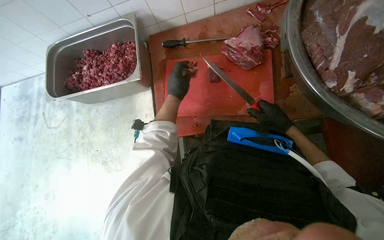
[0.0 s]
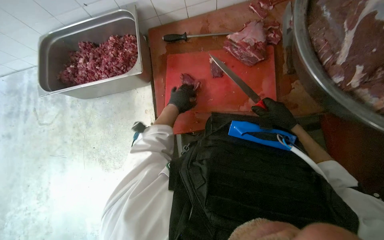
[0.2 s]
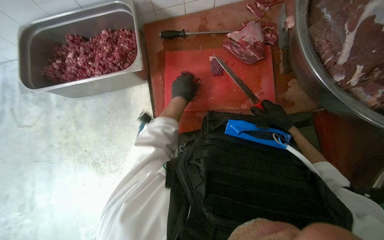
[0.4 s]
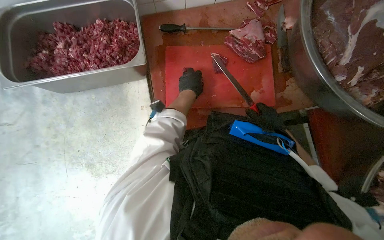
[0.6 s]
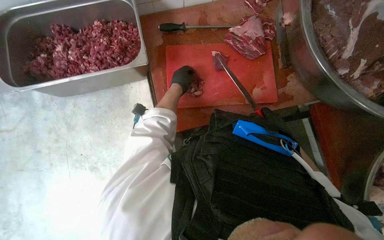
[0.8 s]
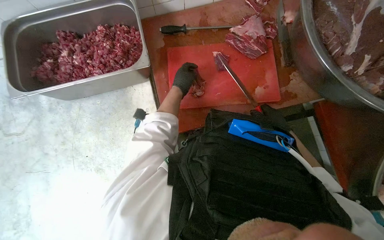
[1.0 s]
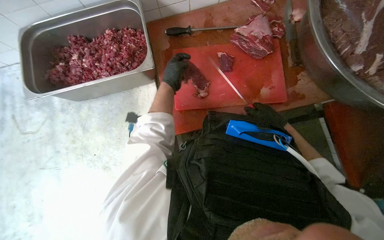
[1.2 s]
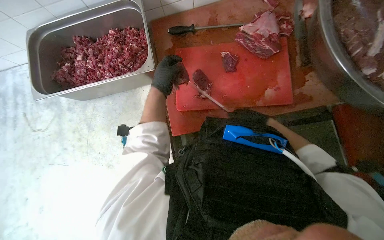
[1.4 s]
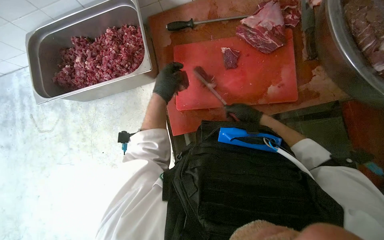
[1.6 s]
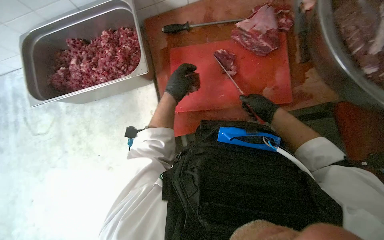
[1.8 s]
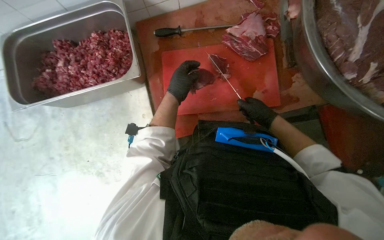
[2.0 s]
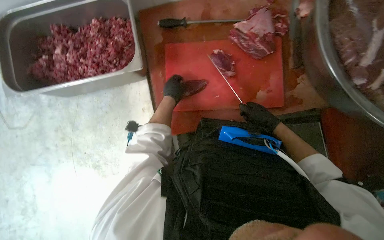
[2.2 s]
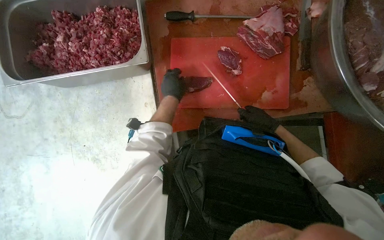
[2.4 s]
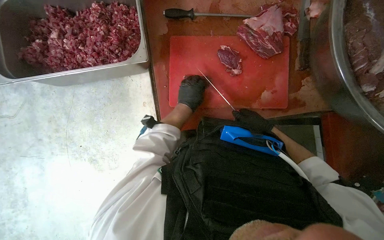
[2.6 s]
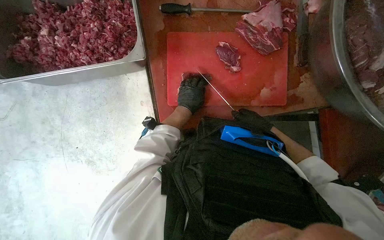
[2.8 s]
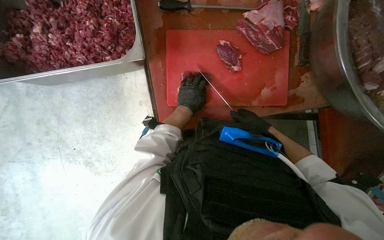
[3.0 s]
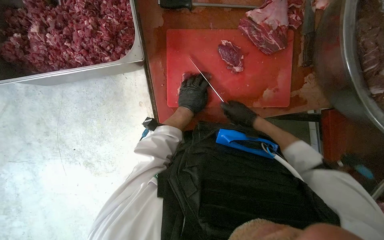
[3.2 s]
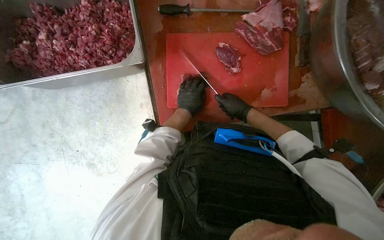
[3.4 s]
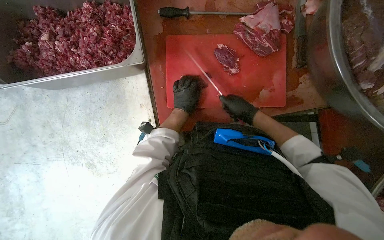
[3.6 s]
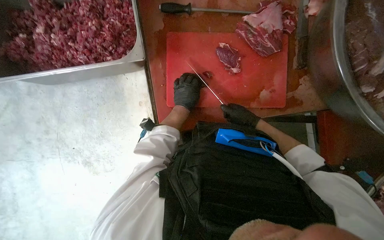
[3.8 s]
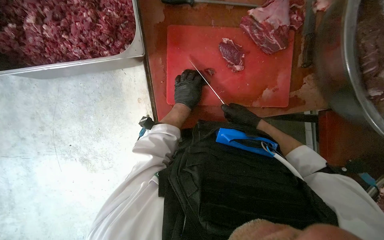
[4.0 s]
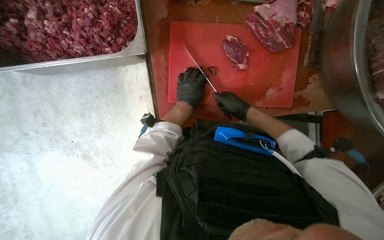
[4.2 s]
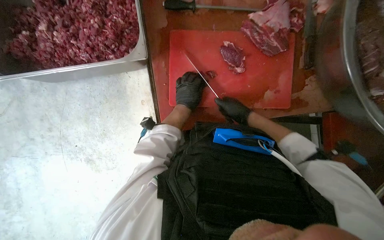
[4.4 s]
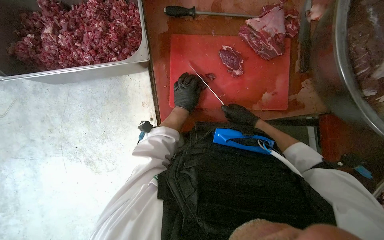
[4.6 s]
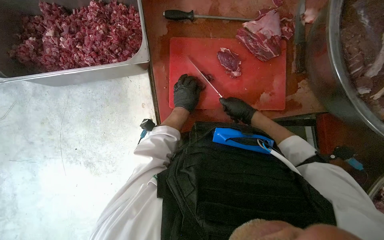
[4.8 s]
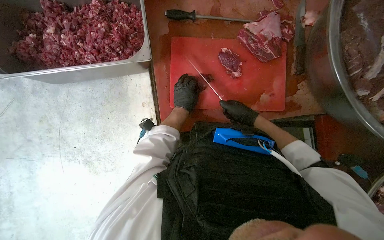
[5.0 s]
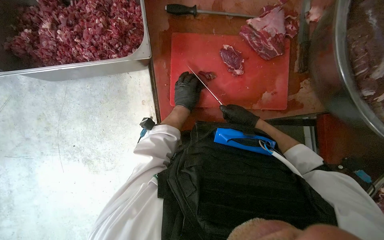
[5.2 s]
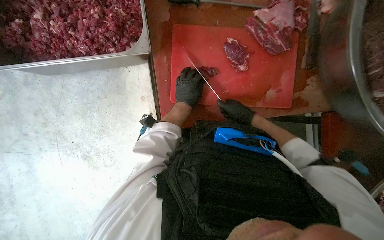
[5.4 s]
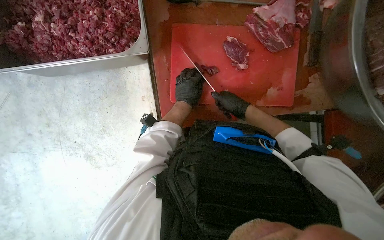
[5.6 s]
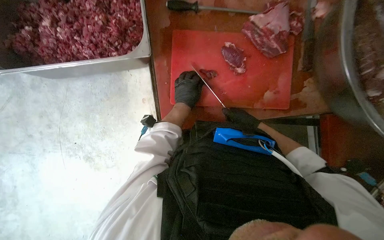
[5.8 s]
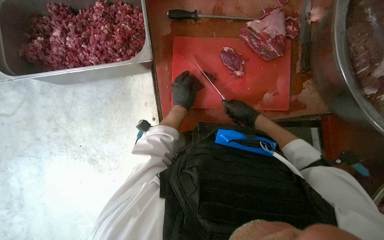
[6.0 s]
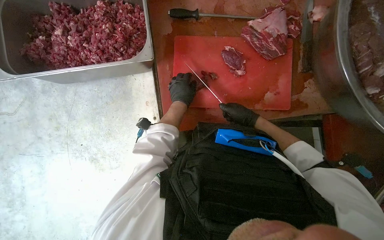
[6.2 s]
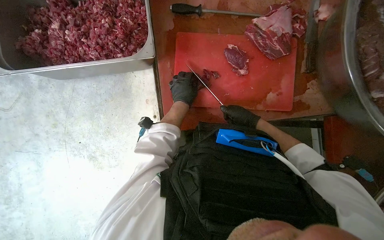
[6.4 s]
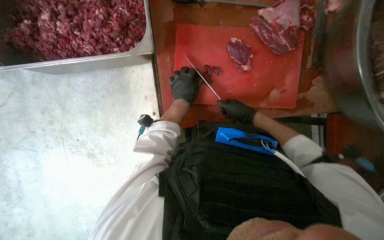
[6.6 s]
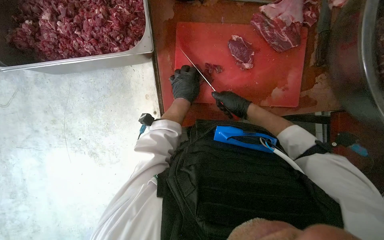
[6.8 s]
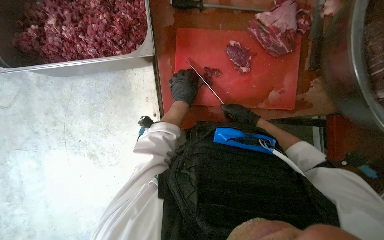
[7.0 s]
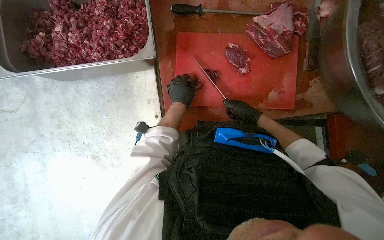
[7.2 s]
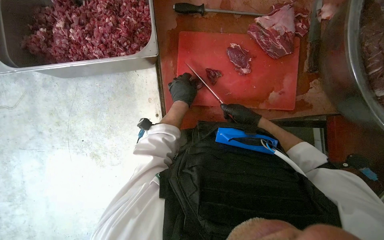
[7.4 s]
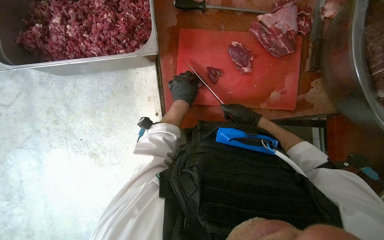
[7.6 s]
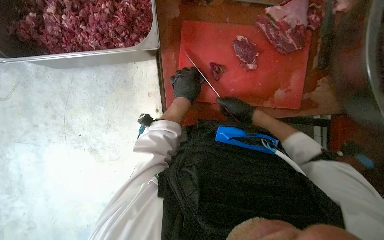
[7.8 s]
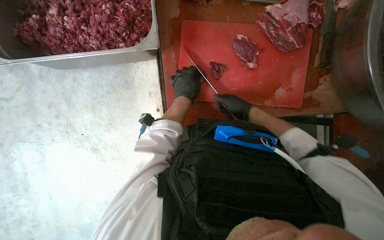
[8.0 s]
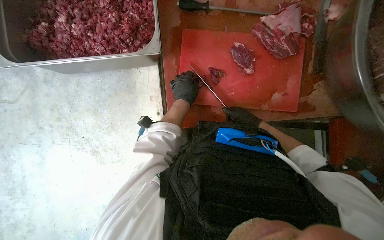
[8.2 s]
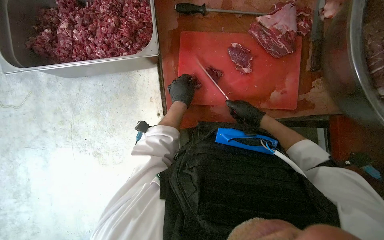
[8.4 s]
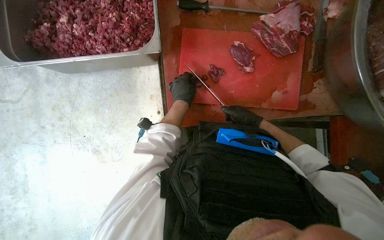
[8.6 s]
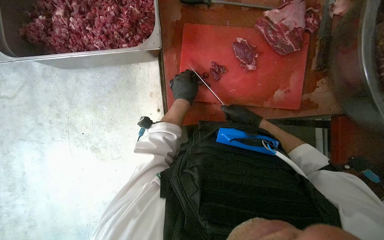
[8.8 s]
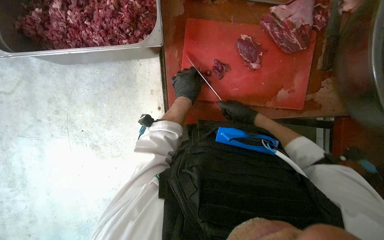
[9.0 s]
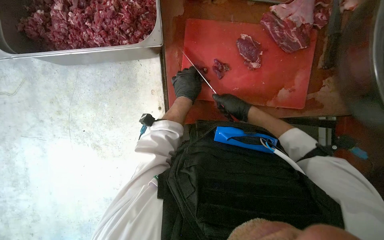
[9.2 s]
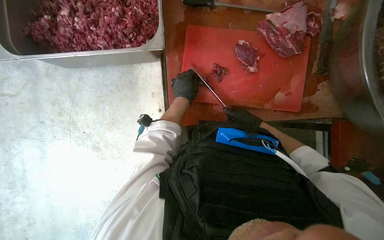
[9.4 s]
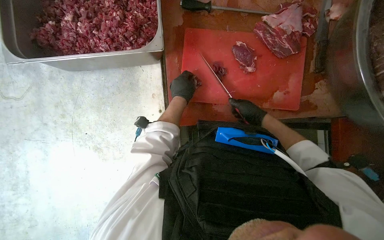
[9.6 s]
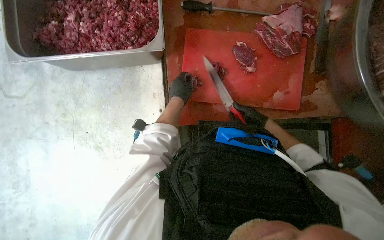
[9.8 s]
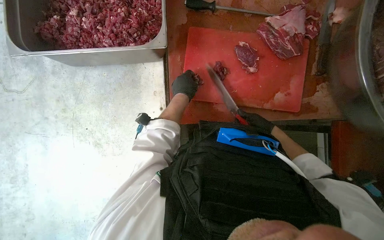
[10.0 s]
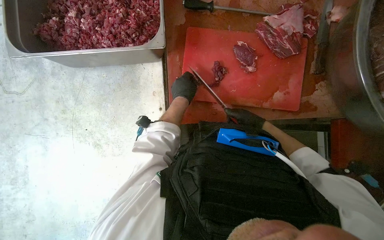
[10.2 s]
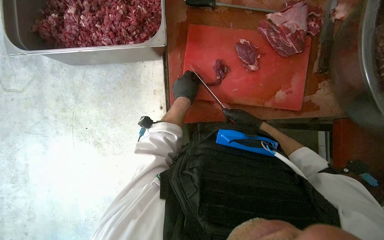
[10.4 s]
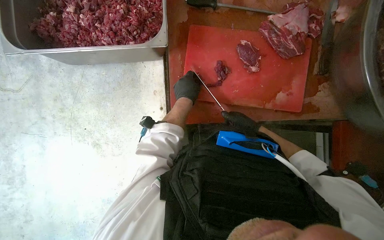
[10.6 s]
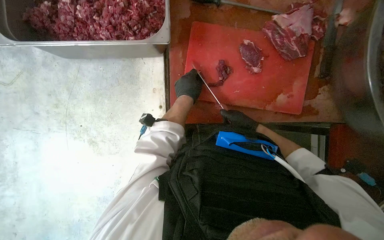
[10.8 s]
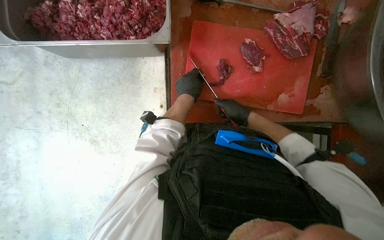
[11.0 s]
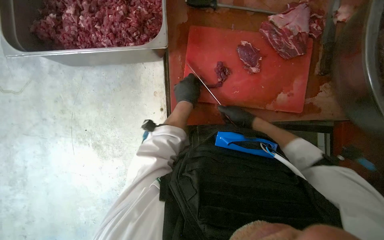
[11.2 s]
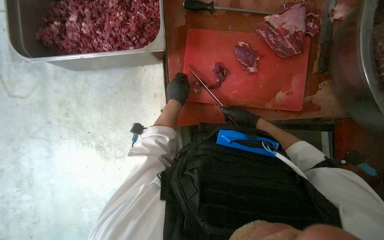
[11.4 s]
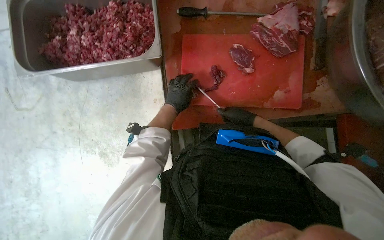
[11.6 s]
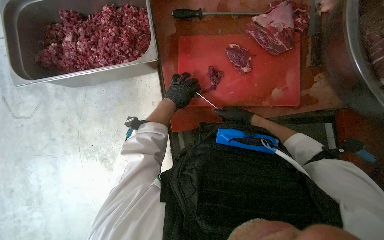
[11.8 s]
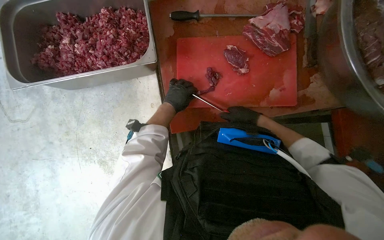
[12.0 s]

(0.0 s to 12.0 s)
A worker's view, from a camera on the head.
Job: preparing food.
The whole recording: Cutting meat on a board. The worker cuts pieces of meat on a red chopping board with a knife.
0.0 s - 1.6 s: The right hand shifts about 15 cm to the left.
1.6 s - 3.0 s: The left hand shifts roughly 15 cm farther from the camera and to the right.
3.0 s - 4.4 s: The right hand moves to the left, about 10 cm.
4.4 s - 9.0 s: The hands are busy where they are.
10.4 s - 12.0 s: The hands are busy where they are.

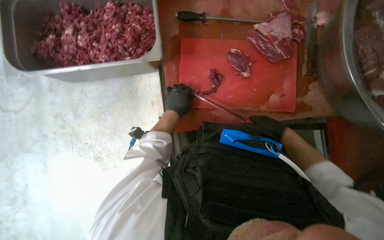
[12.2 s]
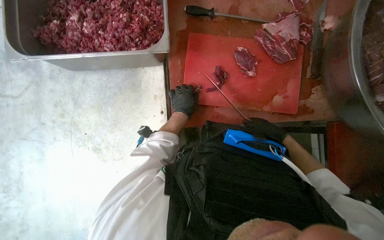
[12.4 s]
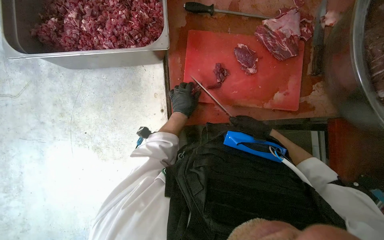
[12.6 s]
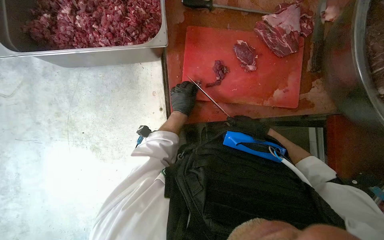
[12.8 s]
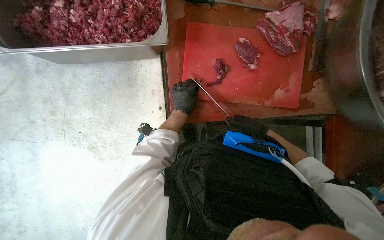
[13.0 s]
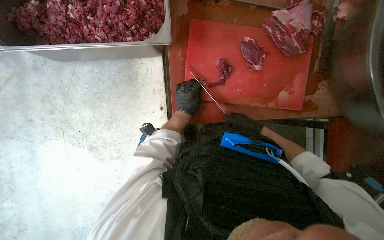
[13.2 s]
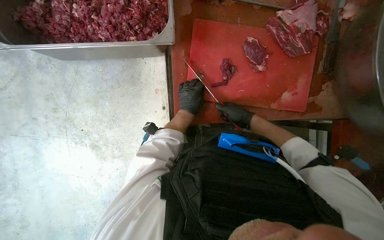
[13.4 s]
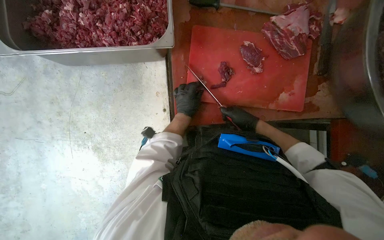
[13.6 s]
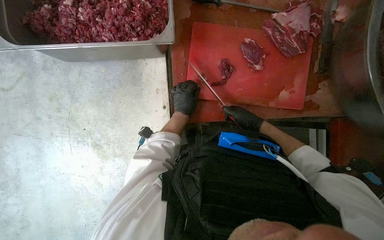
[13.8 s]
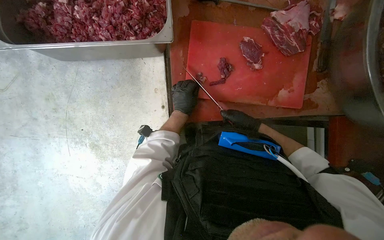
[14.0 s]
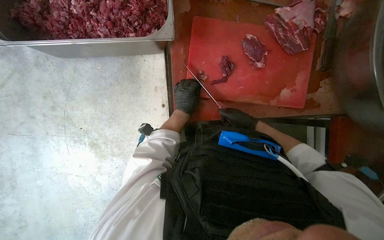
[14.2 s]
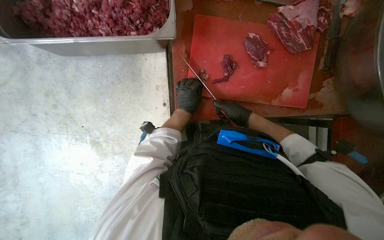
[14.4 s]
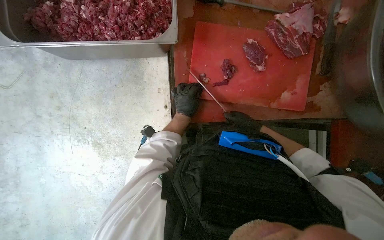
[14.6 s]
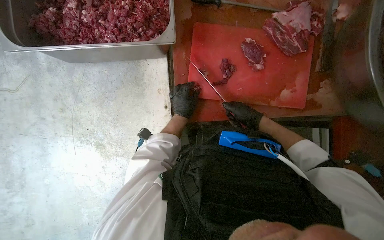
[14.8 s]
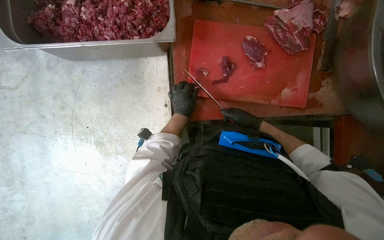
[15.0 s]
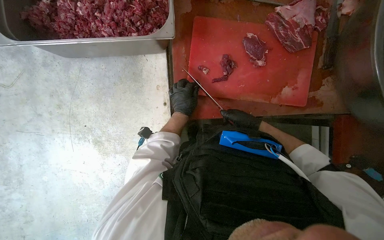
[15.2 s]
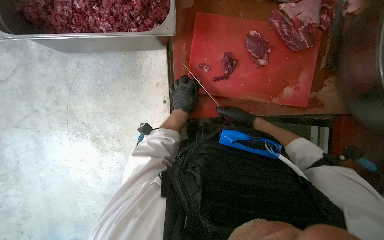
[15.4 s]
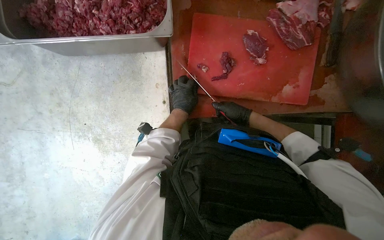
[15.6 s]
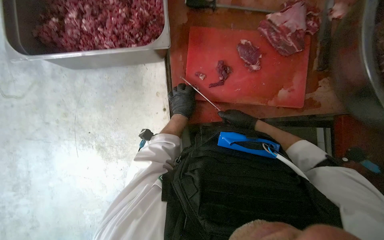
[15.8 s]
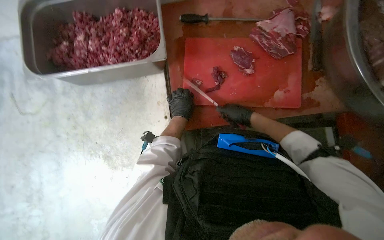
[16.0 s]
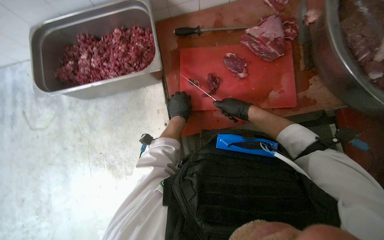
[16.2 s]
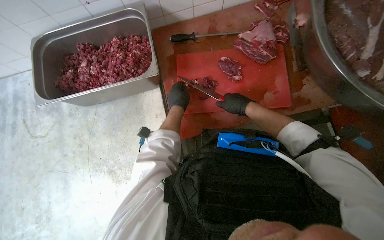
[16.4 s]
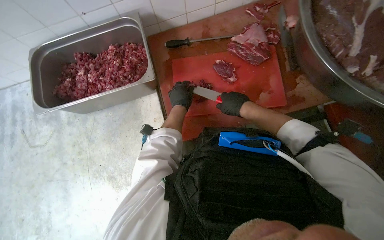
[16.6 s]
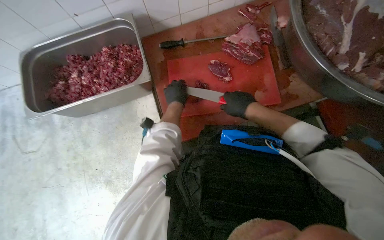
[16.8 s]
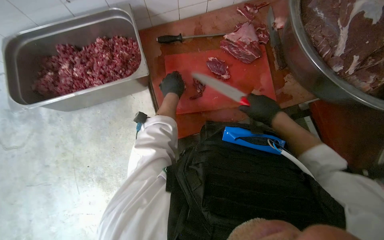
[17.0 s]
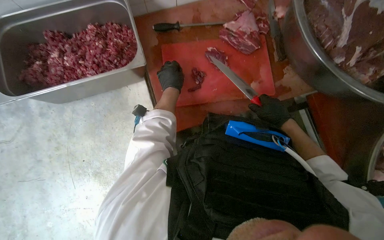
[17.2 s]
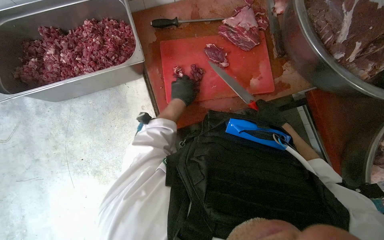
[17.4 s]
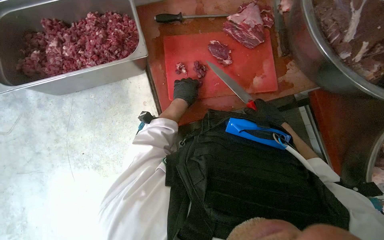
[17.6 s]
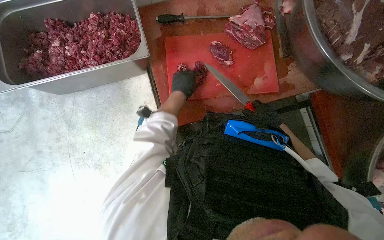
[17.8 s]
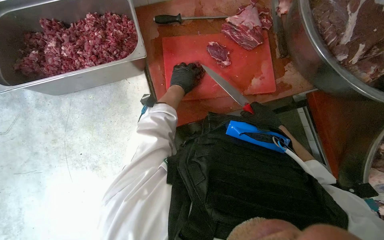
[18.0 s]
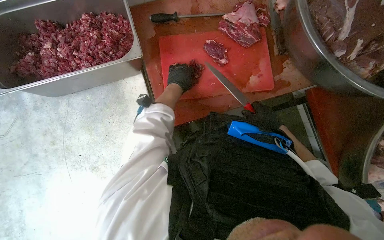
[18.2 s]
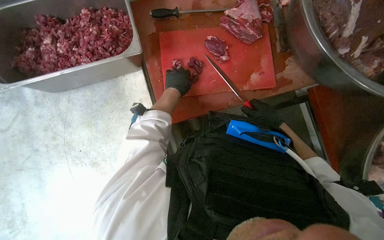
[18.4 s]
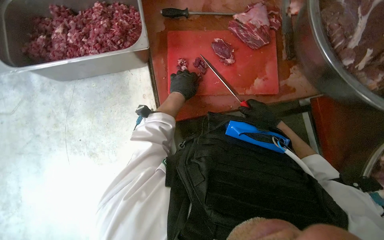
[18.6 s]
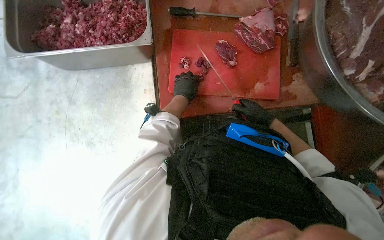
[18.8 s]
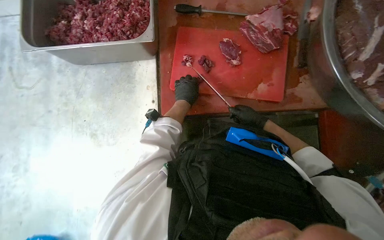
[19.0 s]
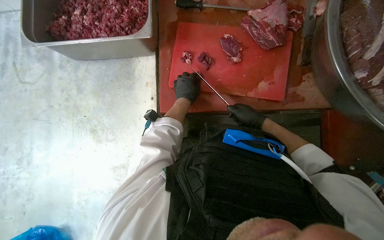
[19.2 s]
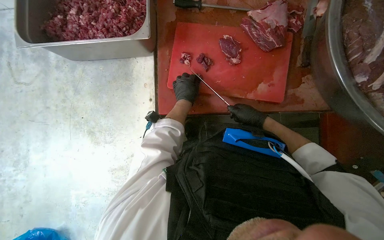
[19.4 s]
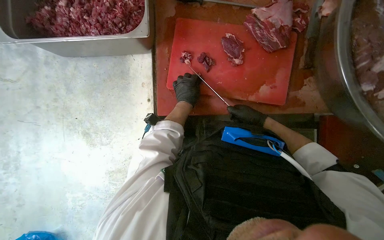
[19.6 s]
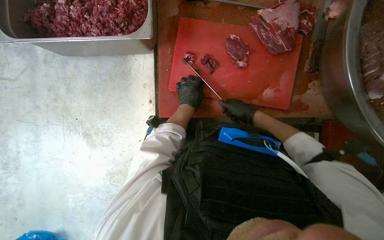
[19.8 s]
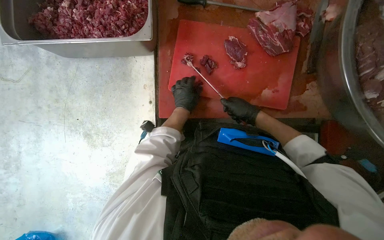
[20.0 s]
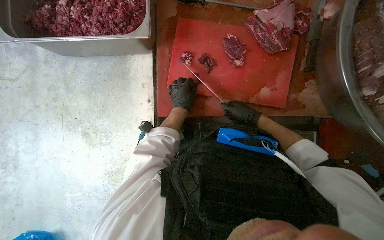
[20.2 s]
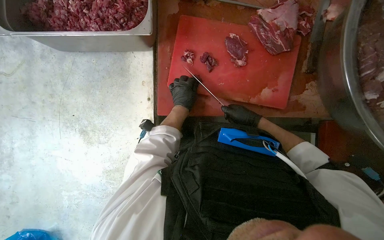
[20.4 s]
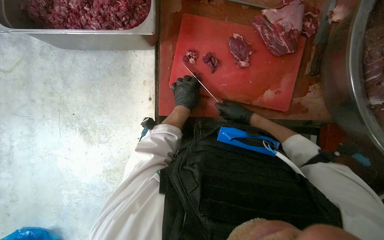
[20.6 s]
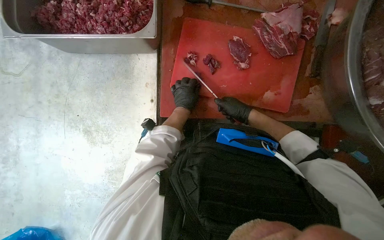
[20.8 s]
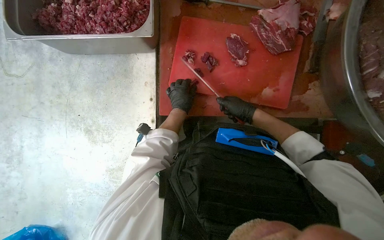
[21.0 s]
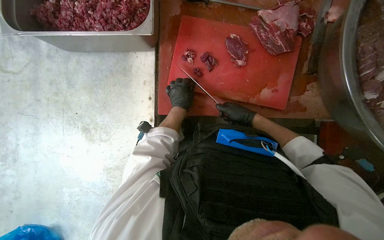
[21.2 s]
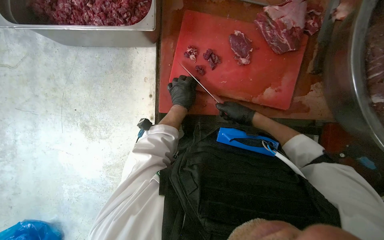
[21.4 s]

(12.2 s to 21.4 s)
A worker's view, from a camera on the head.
Job: preparing food.
The whole recording: Cutting meat on a board. The worker cuts pieces of meat on a red chopping board with a knife.
12.2 s - 13.8 s: The right hand moves to the left, some 10 cm.
13.8 s - 15.2 s: The right hand swings nearer and farther, approximately 5 cm each way, with 2 reversals.
15.2 s - 16.8 s: The view tilts about 15 degrees upward. The right hand shifts approximately 15 cm nearer to the camera.
16.8 s - 18.4 s: The right hand is displaced to the right by approximately 10 cm.
18.4 s - 19.8 s: The left hand shifts roughly 10 cm down the picture.
19.8 s - 21.4 s: The hands stay close to where they were, moving slightly.
